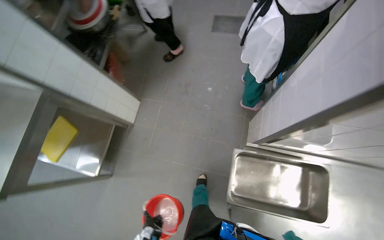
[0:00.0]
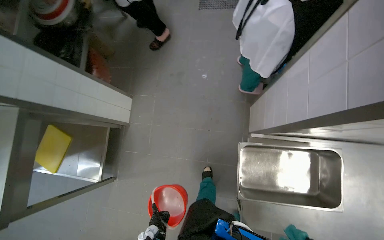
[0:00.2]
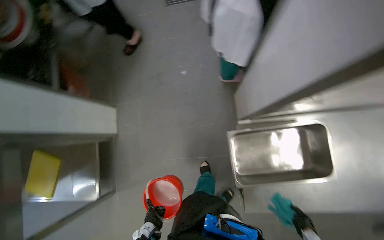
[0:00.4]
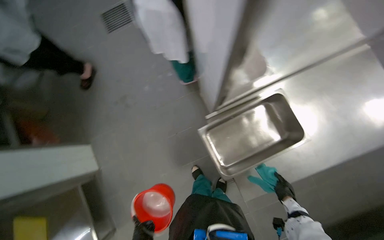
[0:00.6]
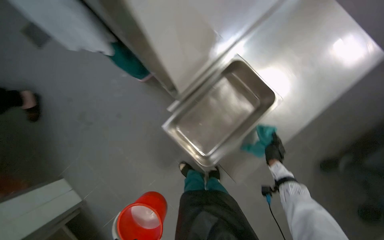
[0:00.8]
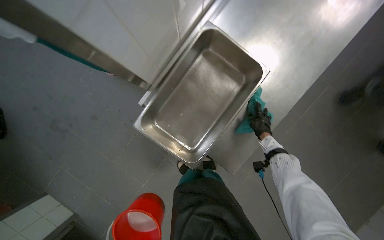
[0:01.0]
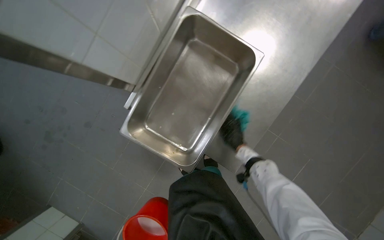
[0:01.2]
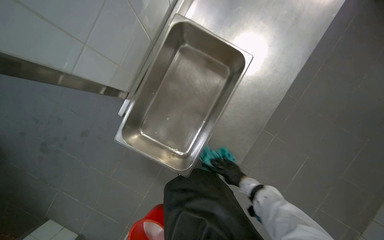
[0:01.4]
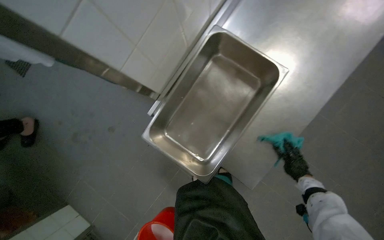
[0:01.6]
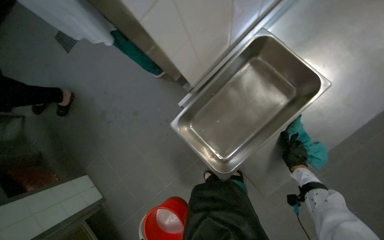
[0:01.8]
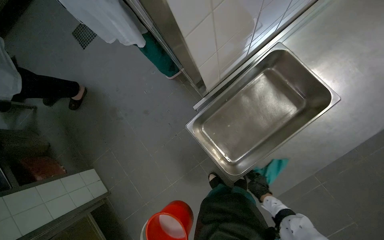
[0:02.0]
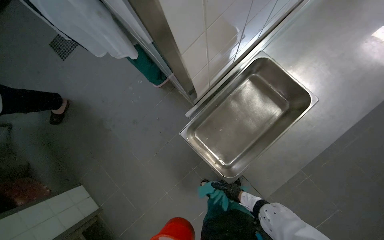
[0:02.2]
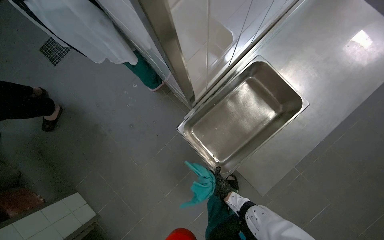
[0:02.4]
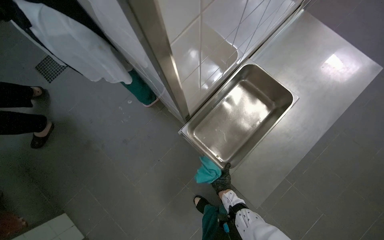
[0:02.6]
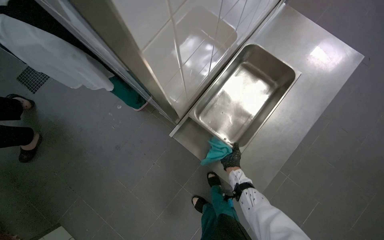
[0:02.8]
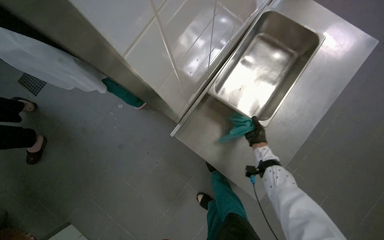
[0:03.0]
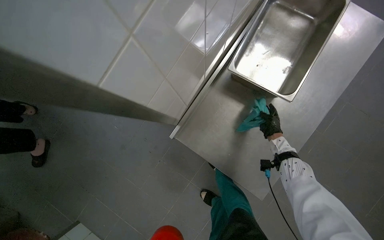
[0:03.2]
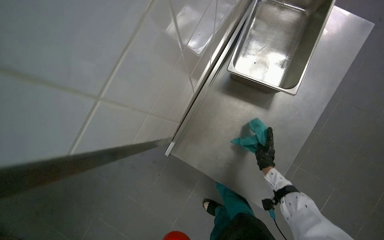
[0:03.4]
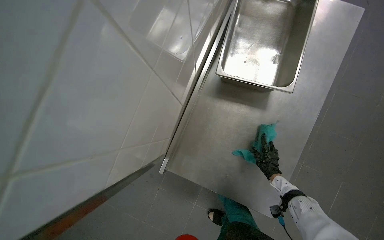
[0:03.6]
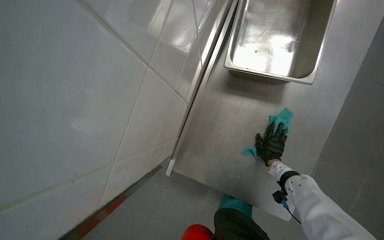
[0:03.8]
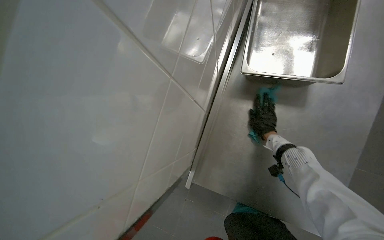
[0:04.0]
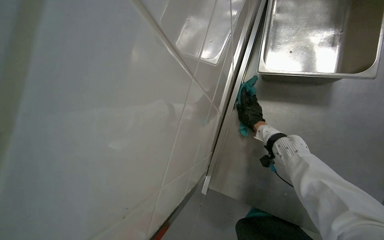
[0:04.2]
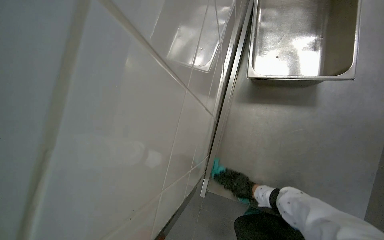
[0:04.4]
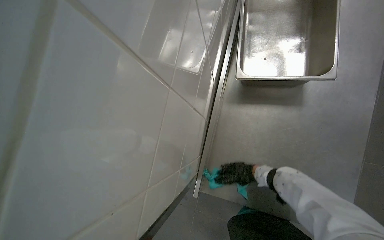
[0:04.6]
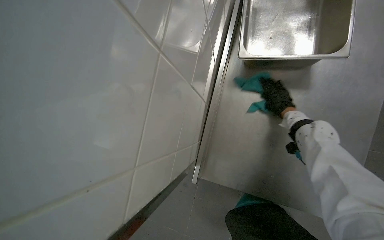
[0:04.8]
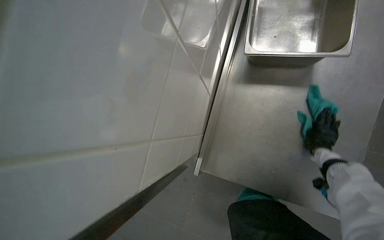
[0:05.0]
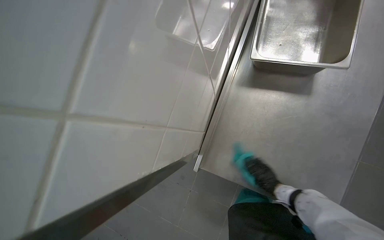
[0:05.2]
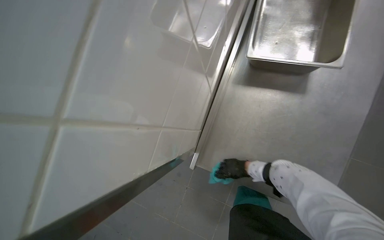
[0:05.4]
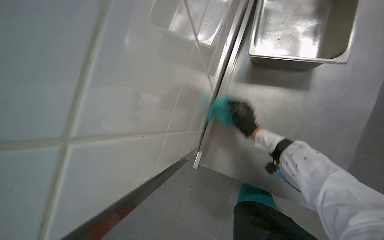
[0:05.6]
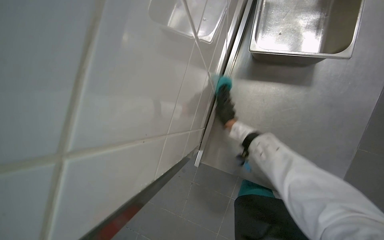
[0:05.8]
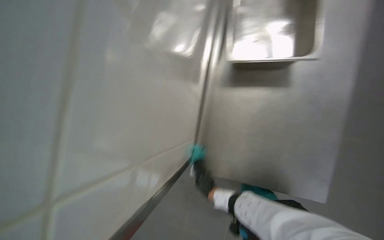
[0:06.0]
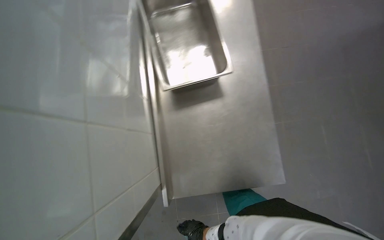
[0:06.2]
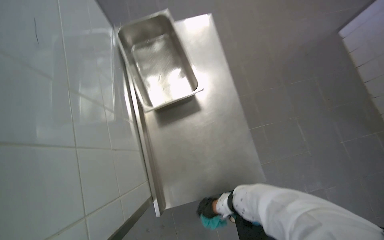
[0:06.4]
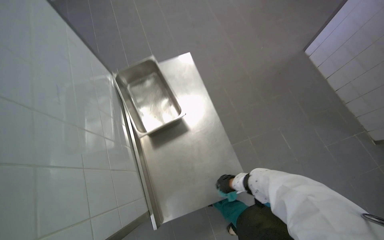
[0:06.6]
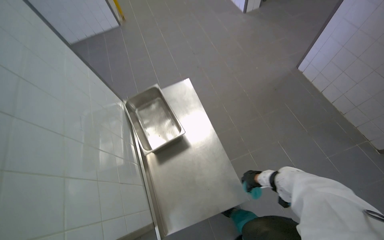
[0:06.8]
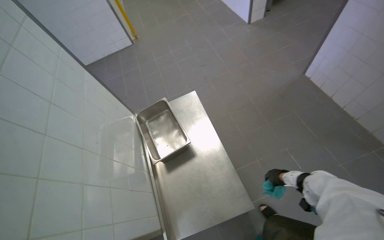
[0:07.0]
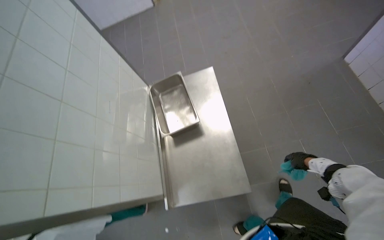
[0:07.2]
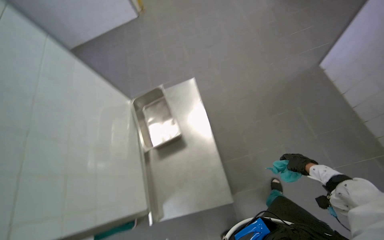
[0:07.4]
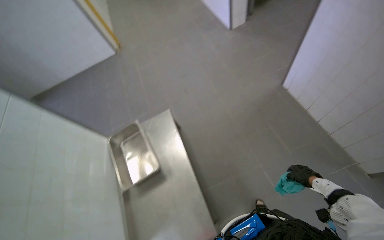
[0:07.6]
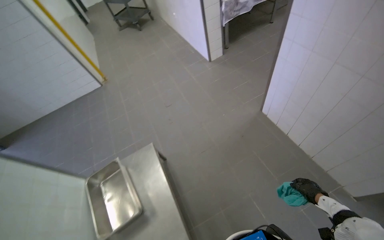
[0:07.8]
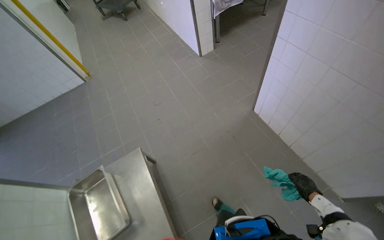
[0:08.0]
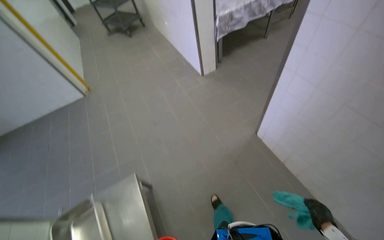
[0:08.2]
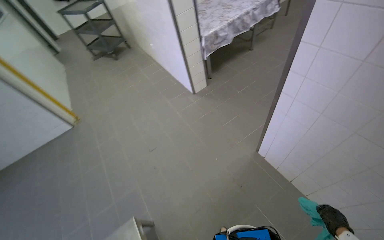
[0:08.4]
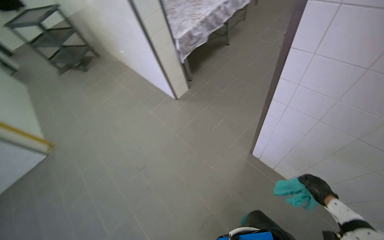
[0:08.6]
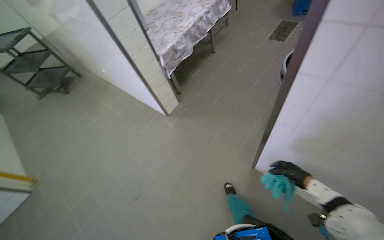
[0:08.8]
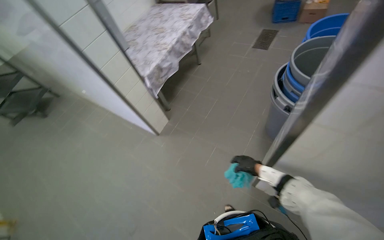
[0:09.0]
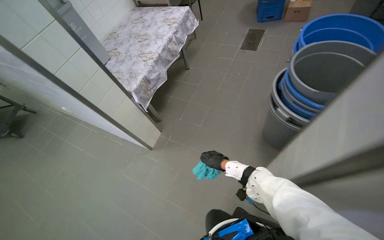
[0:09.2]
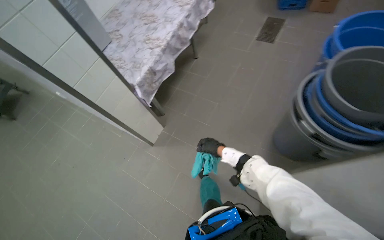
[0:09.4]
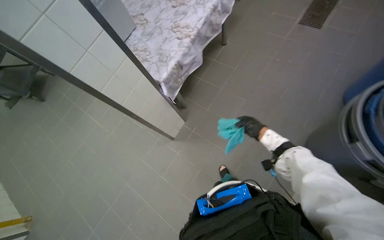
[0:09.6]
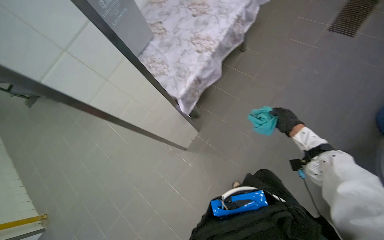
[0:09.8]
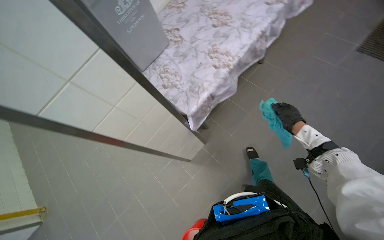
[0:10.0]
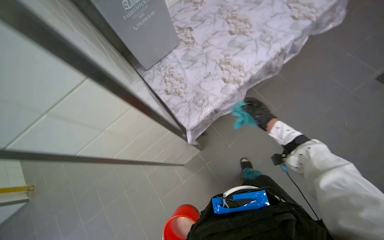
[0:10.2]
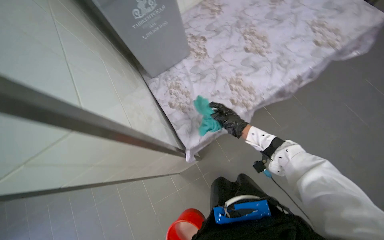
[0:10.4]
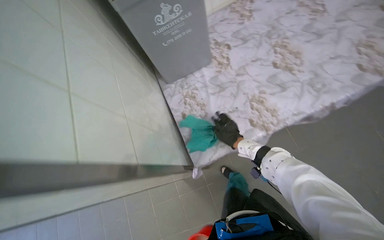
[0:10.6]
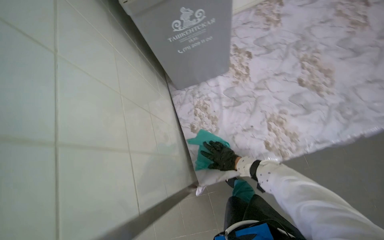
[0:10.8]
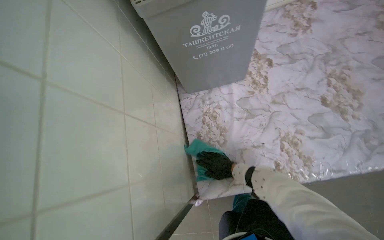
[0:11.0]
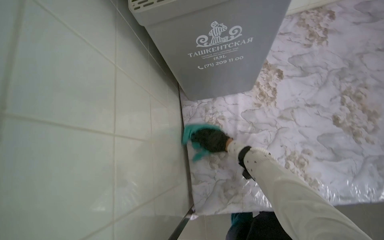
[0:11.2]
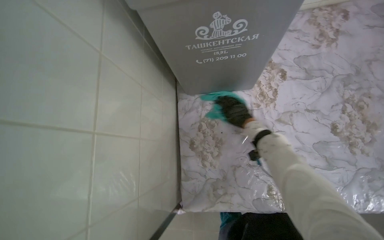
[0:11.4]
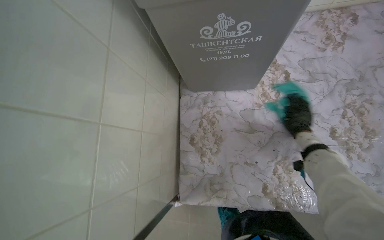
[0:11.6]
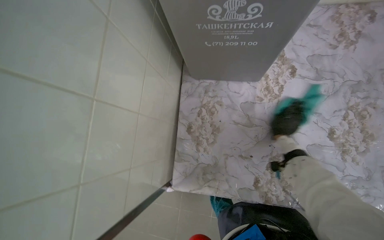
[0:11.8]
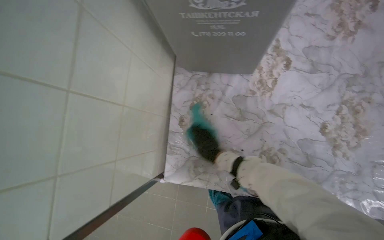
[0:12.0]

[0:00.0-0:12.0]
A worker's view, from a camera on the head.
Job: wiping surfaces.
The whole recording: Wiping cooking surface. The worker wipes the surface around large cooking pots with a cleaning cloth.
0:00.0 to 0:01.6: Everything in view rotates approximately 65 degrees counterclockwise.
0:01.6 to 0:03.0: The right hand moves roughly 40 cm to the left and comes back.
0:04.4 to 0:06.0: The right hand heads to the left, covering some 15 cm, and goes up the picture and returns, roughly 15 cm each way.
0:06.0 to 0:07.6: The head travels roughly 80 cm. The view tips upward by some 20 degrees.
0:07.6 to 0:09.0: The camera is carried about 1 m. The head rotates roughly 35 degrees to the right. The camera pitches upward, by about 15 degrees.
0:09.0 to 0:10.4: The camera travels approximately 1.5 m. The view tilts about 20 degrees downward. The scene turns approximately 25 degrees clockwise in the picture.
0:10.4 to 0:12.0: The wearer moves about 50 cm. The camera pitches downward, by approximately 20 degrees. The scene rotates clockwise by some 35 degrees.

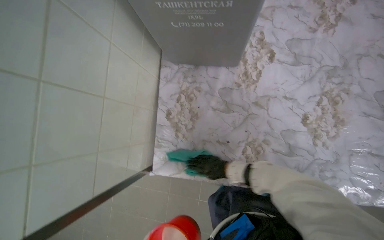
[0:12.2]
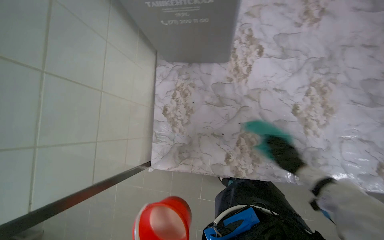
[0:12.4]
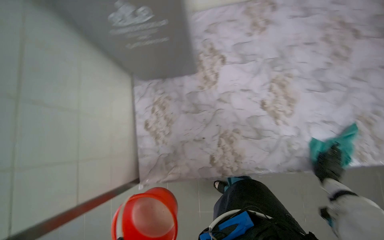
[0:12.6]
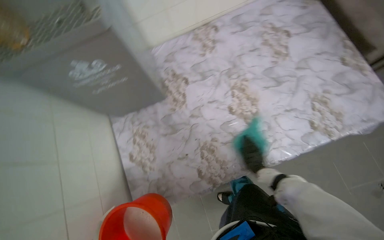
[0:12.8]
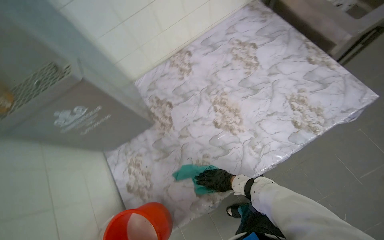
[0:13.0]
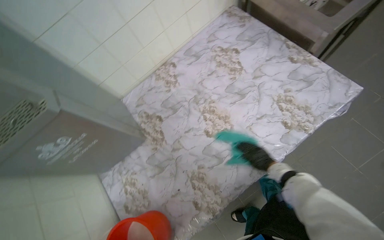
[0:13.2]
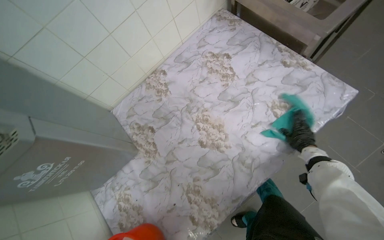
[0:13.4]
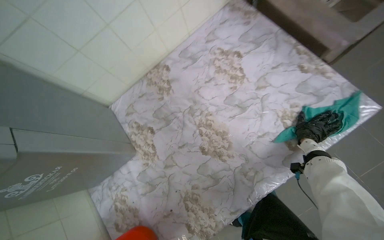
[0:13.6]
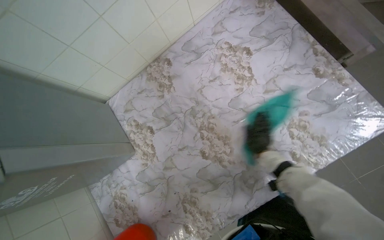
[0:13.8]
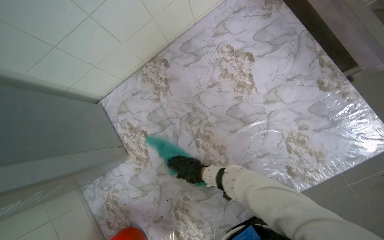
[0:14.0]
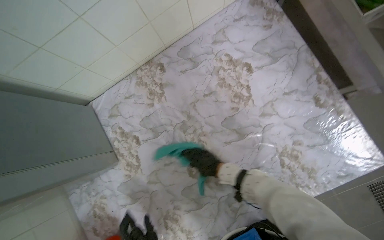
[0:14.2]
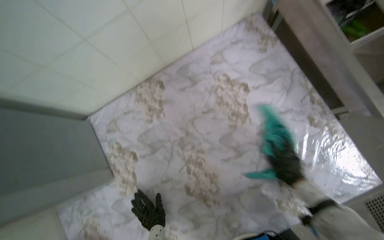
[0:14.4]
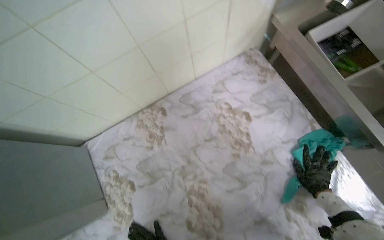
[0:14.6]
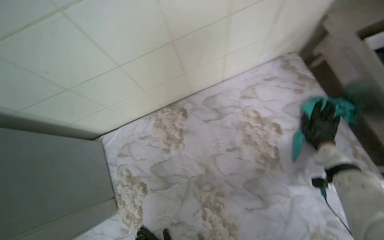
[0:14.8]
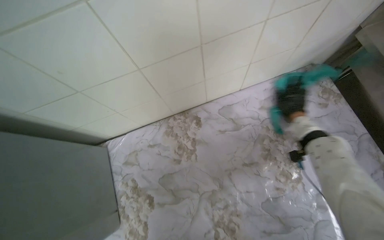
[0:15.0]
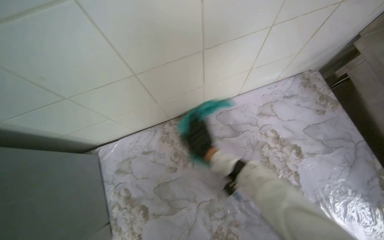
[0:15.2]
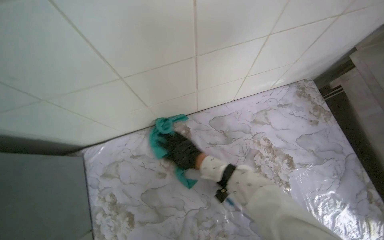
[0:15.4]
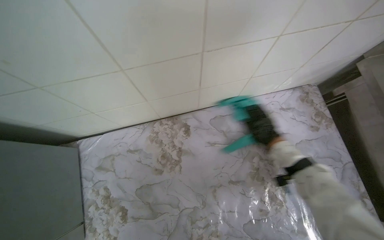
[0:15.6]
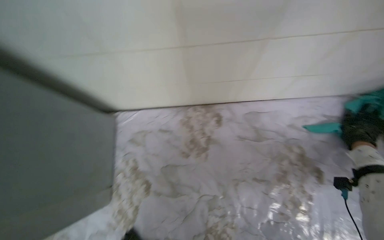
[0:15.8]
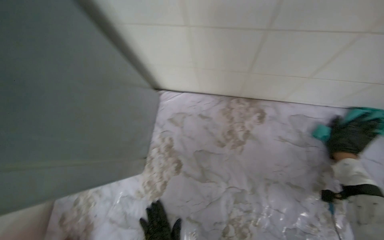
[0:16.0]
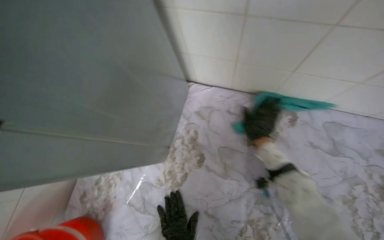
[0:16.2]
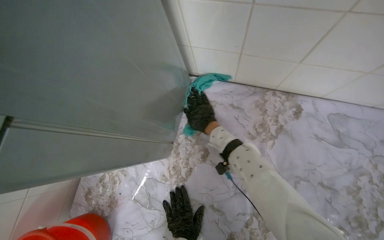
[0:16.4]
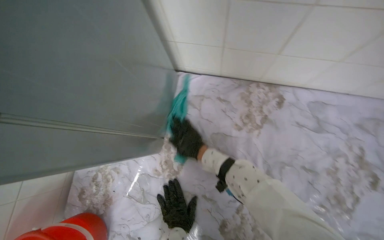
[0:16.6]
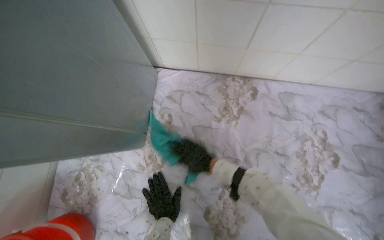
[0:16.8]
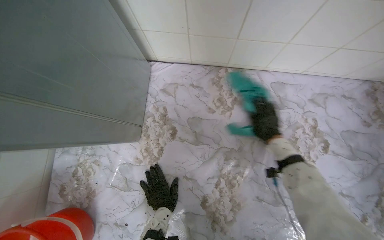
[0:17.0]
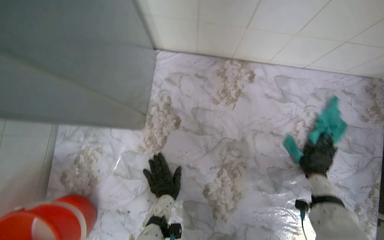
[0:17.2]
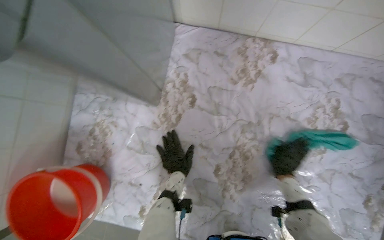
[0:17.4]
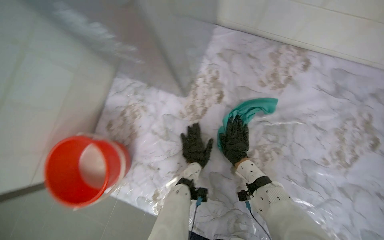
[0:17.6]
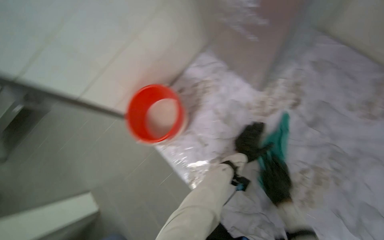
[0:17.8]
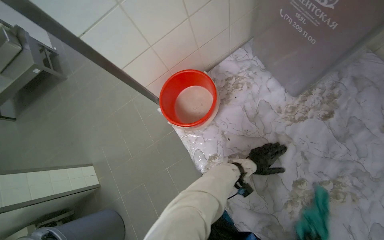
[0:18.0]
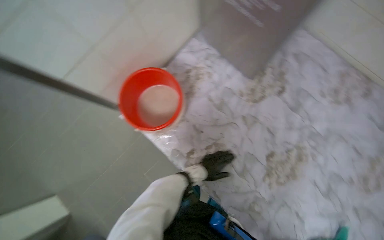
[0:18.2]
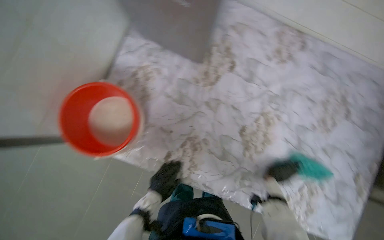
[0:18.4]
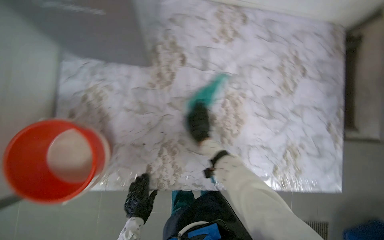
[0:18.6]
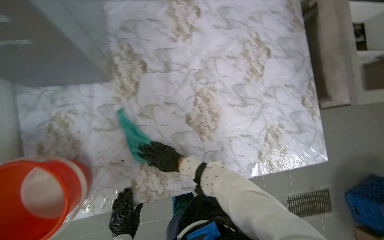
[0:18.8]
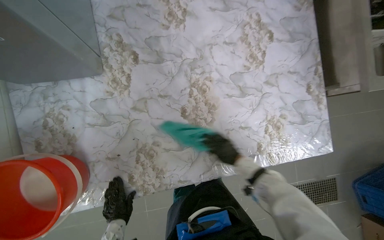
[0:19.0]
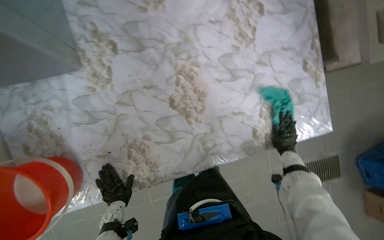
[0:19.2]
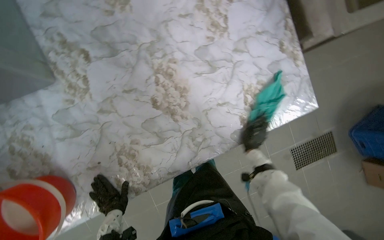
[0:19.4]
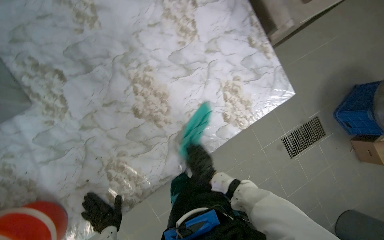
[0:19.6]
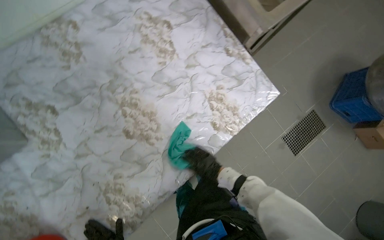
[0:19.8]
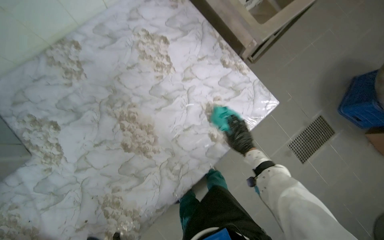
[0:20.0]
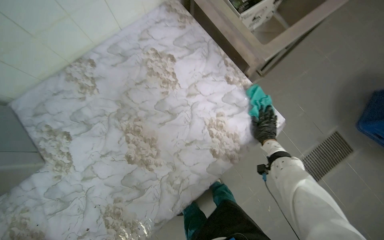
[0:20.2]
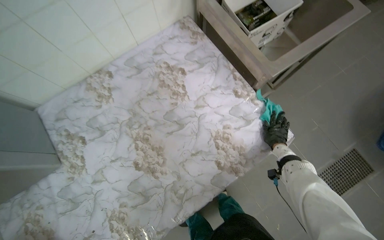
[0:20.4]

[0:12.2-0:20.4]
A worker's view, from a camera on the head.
Job: wiping surfaces.
The whole recording: Wiping cooking surface. The worker wipes the surface around large cooking pots with a cleaning cloth.
0:12.2 to 0:13.8: The camera is carried some 50 cm. The scene rotates counterclockwise by about 40 degrees.
0:18.8 to 0:20.4: The scene turns about 25 degrees counterclockwise in the picture. The right hand swings left and right, approximately 40 cm each way, with 2 reversals.
